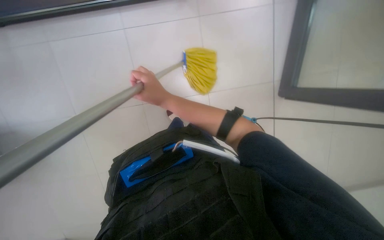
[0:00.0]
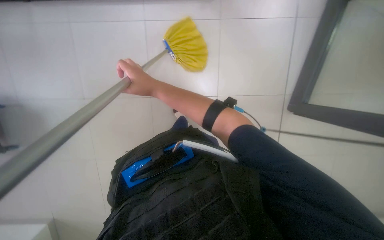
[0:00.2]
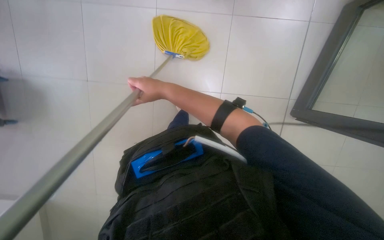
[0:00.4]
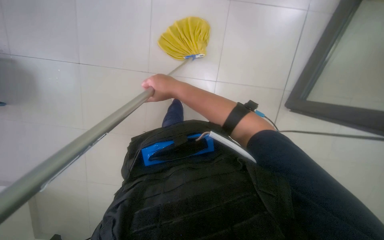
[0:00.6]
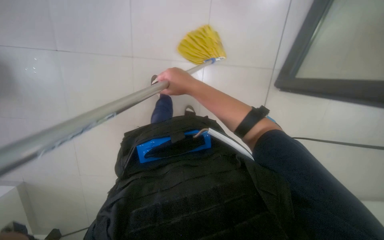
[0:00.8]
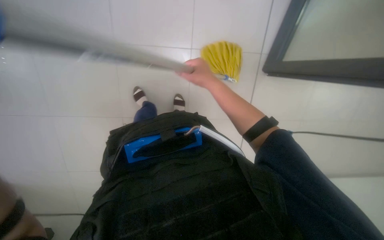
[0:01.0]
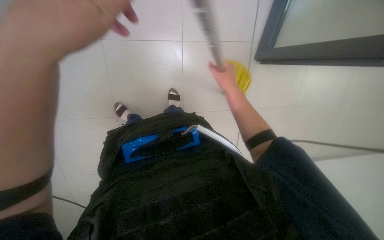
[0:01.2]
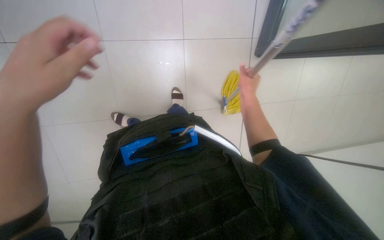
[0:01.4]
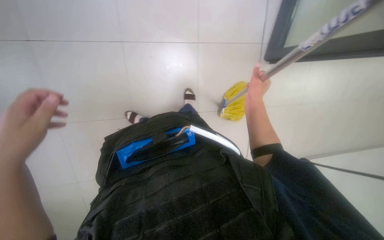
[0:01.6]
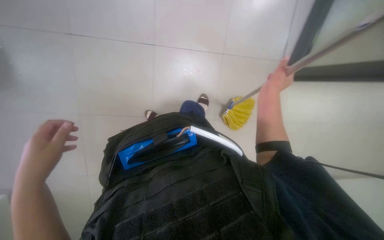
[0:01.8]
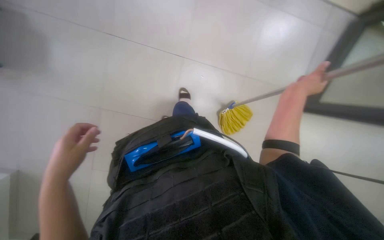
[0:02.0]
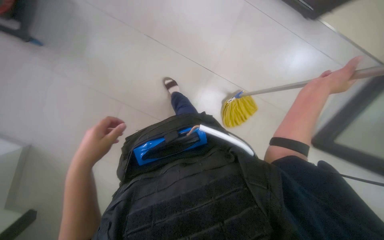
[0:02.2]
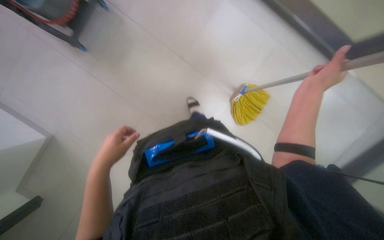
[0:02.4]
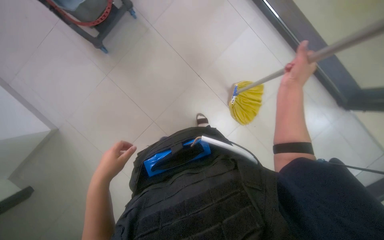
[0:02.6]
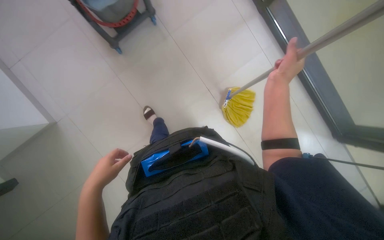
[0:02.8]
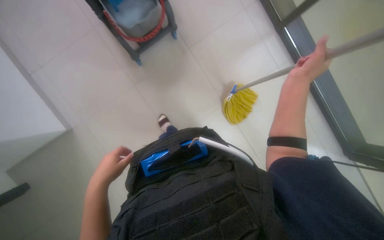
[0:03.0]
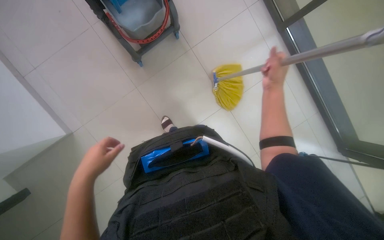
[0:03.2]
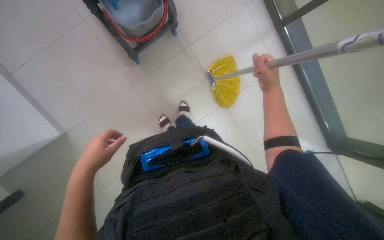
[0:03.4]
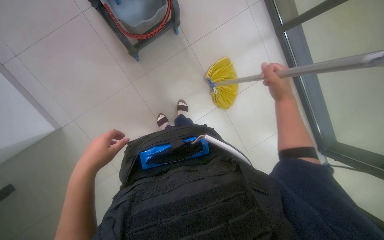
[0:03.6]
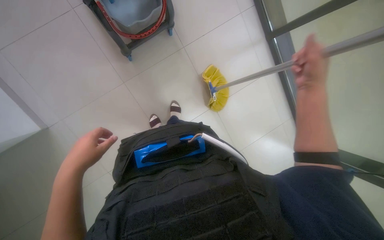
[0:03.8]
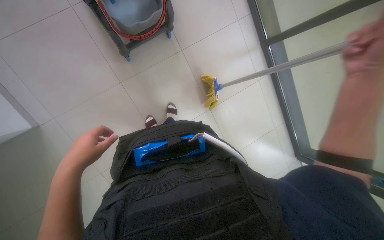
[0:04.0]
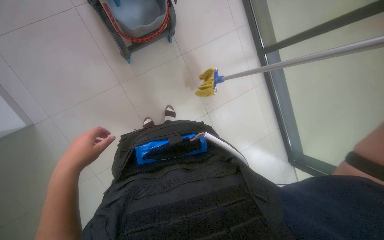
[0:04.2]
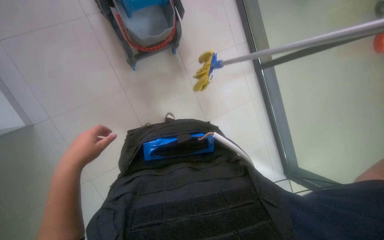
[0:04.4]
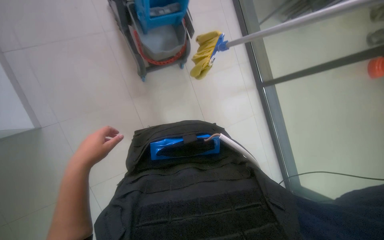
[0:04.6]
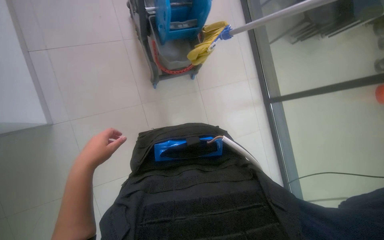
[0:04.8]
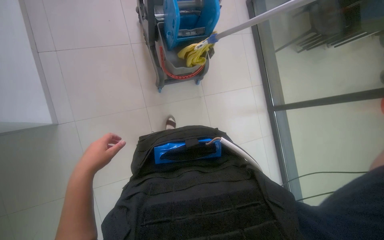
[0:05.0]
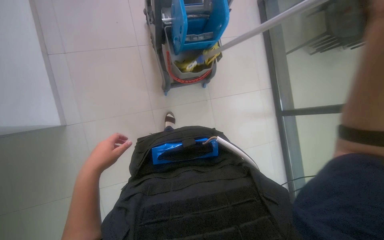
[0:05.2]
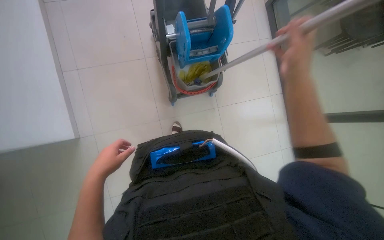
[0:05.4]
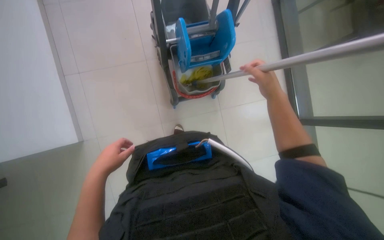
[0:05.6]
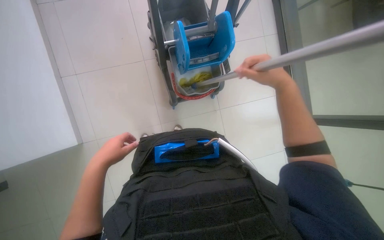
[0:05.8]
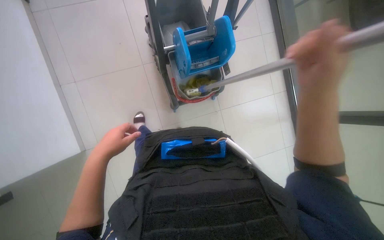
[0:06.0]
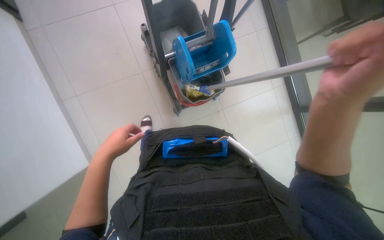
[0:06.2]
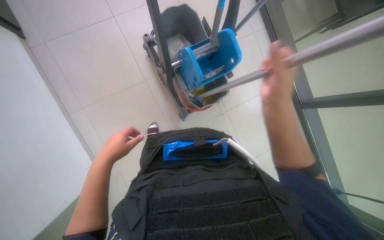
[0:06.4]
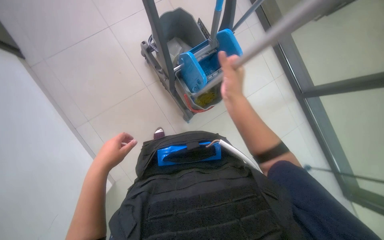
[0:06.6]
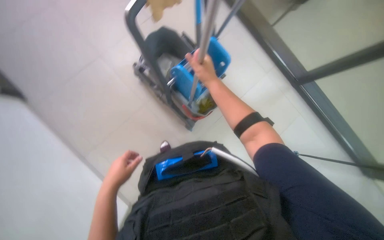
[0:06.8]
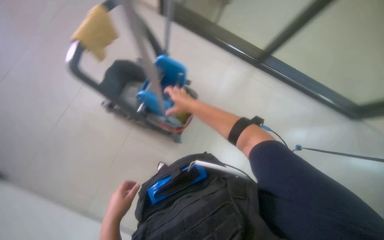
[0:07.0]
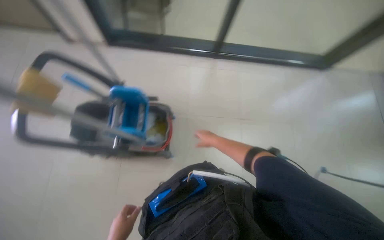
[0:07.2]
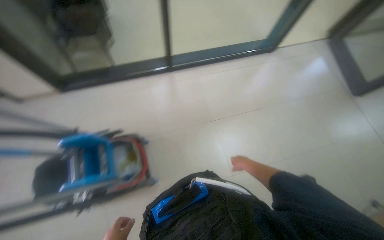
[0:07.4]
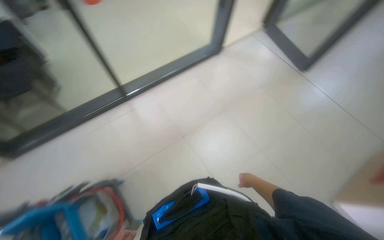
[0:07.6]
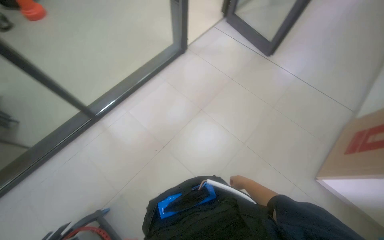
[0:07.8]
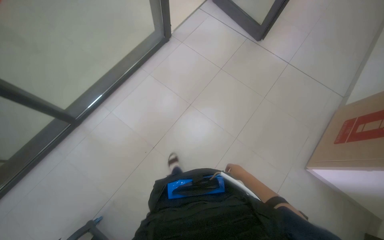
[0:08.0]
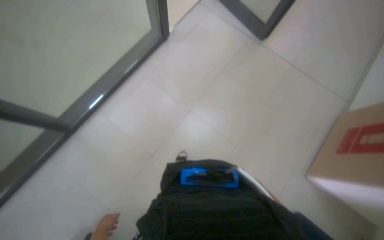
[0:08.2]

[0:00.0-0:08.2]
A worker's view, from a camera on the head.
Job: mopping floor.
The whole recording: Mopping the floor. The worker mops the floor with a yellow mop.
0:00.0 to 0:01.6: The wearer looks about 15 degrees further downward. The right hand shifts roughly 30 cm to the right and farther from the camera.
0:01.6 to 0:03.2: The right hand swings nearer and farther, approximately 10 cm each way, with 3 reversals.
0:03.2 to 0:05.0: The view tips upward by approximately 15 degrees.
0:05.0 to 0:06.6: The view tilts about 15 degrees upward.
0:06.6 to 0:08.2: The camera is carried approximately 70 cm. The head turns to the right by about 60 degrees.

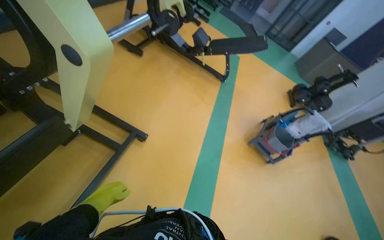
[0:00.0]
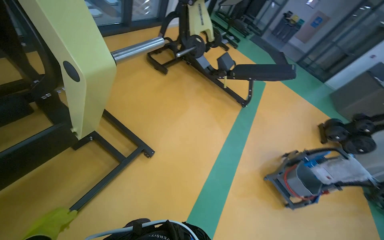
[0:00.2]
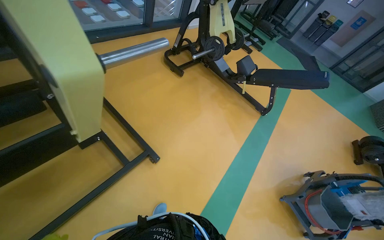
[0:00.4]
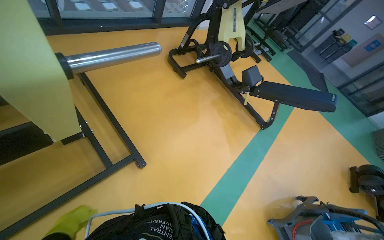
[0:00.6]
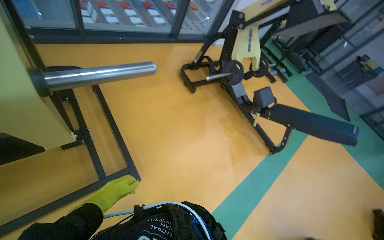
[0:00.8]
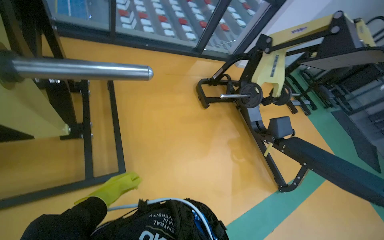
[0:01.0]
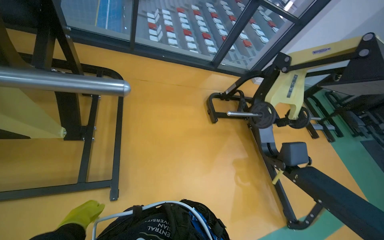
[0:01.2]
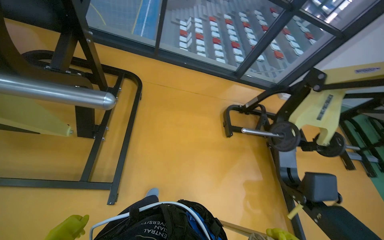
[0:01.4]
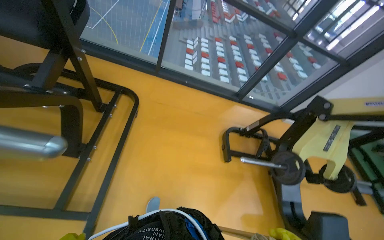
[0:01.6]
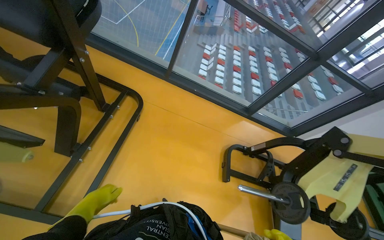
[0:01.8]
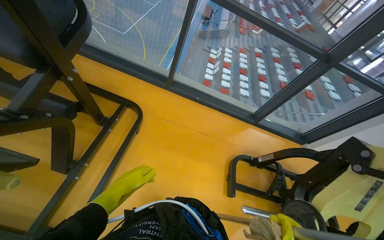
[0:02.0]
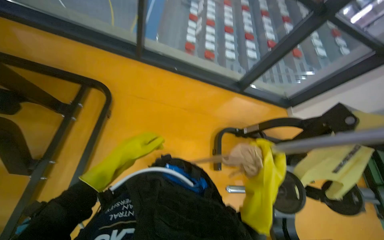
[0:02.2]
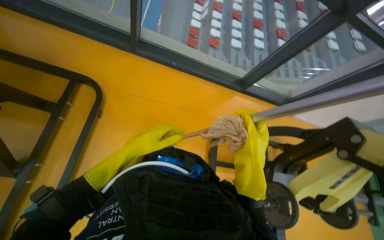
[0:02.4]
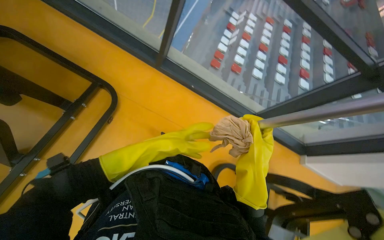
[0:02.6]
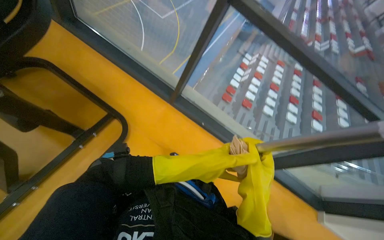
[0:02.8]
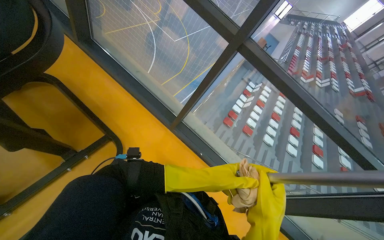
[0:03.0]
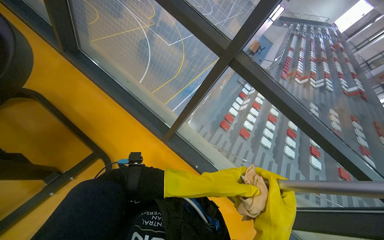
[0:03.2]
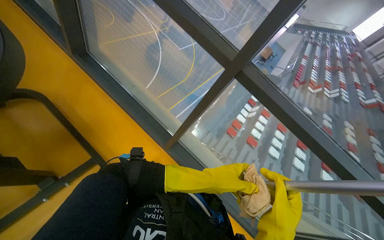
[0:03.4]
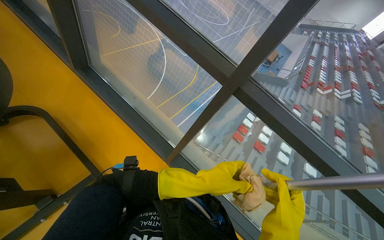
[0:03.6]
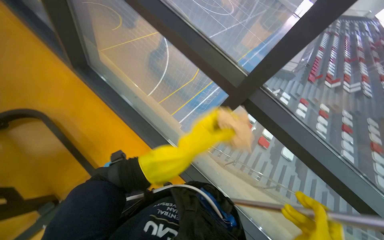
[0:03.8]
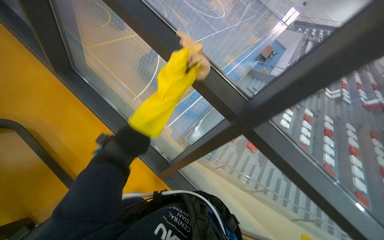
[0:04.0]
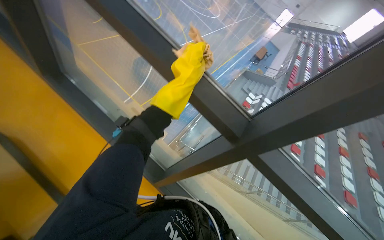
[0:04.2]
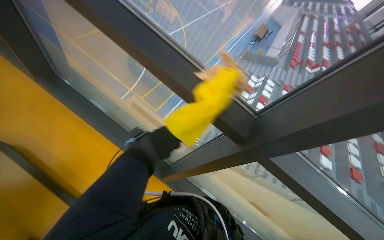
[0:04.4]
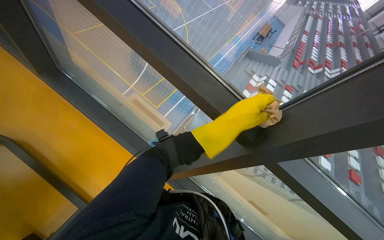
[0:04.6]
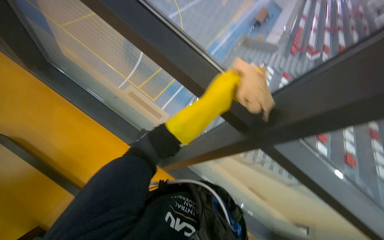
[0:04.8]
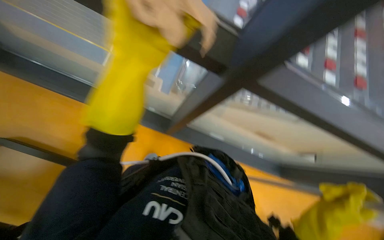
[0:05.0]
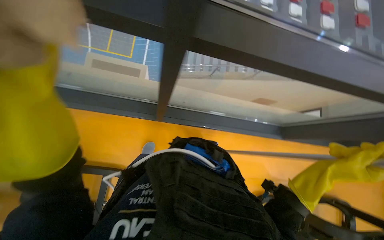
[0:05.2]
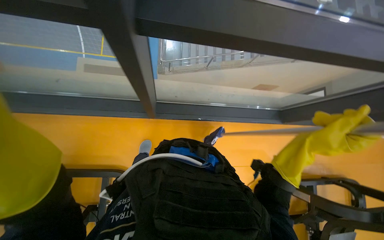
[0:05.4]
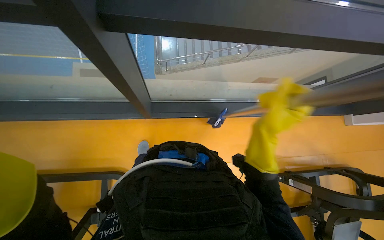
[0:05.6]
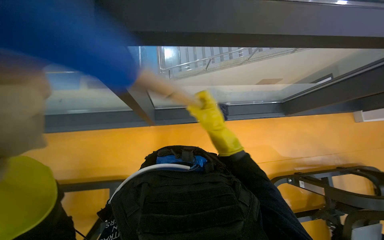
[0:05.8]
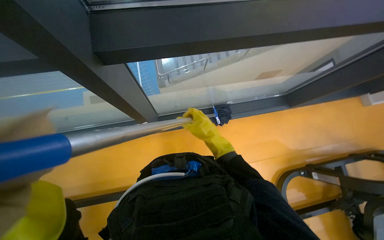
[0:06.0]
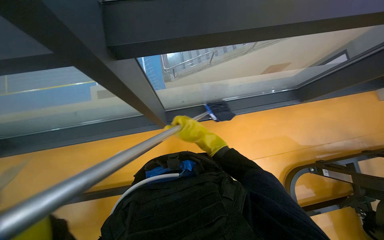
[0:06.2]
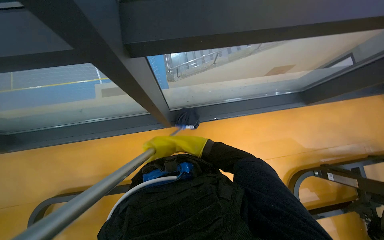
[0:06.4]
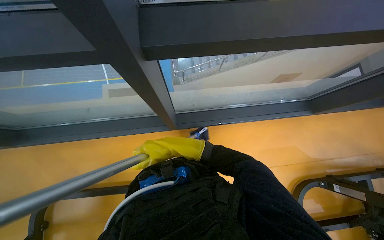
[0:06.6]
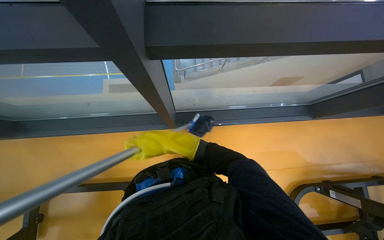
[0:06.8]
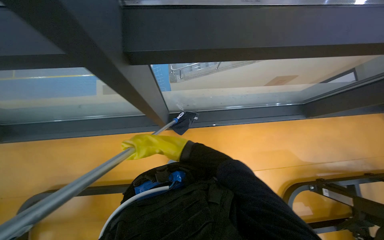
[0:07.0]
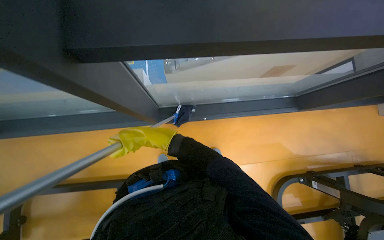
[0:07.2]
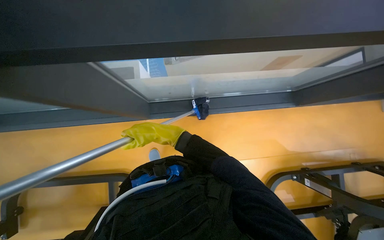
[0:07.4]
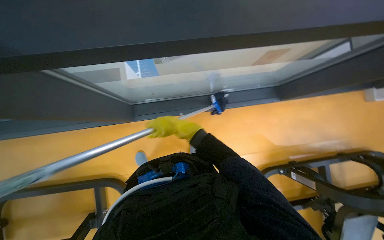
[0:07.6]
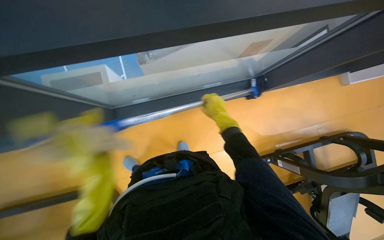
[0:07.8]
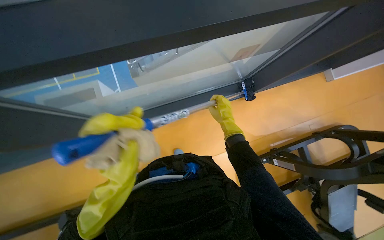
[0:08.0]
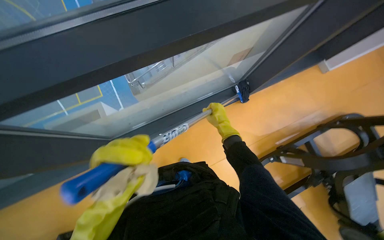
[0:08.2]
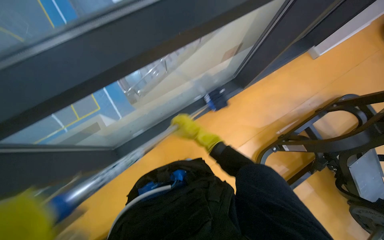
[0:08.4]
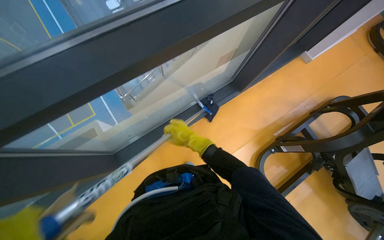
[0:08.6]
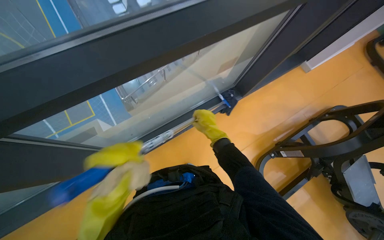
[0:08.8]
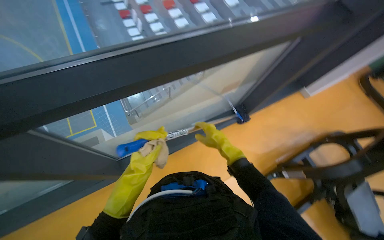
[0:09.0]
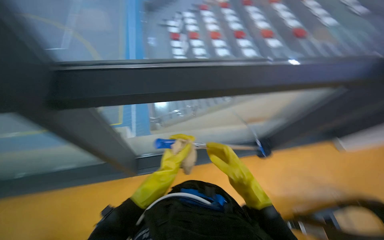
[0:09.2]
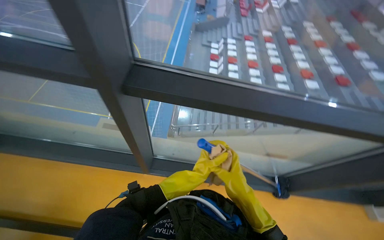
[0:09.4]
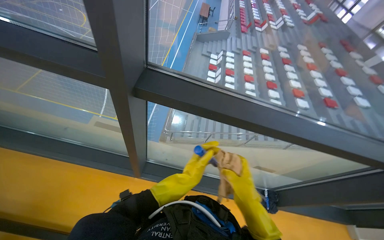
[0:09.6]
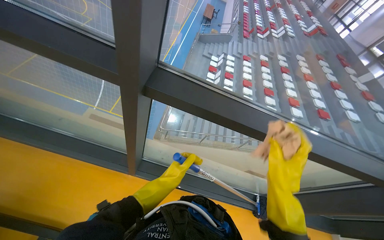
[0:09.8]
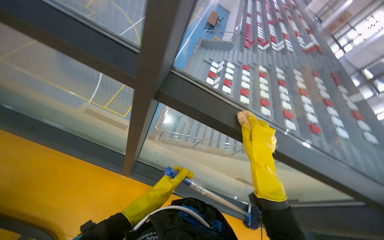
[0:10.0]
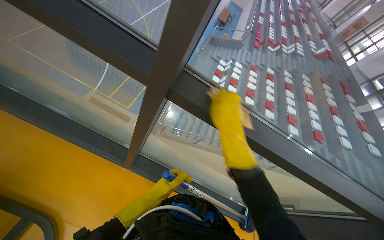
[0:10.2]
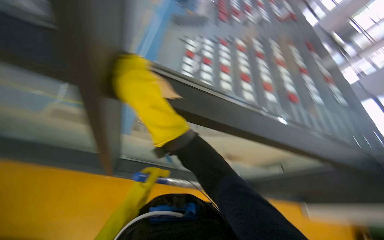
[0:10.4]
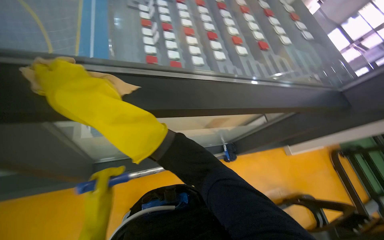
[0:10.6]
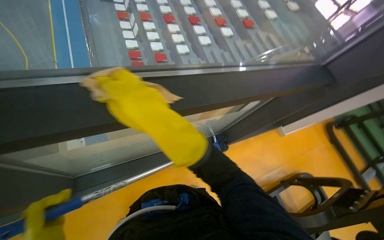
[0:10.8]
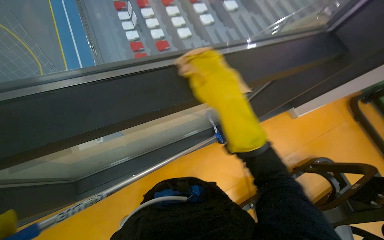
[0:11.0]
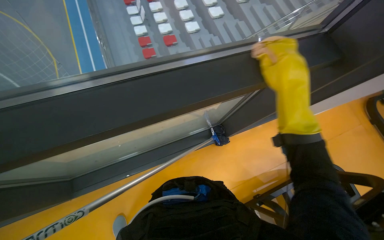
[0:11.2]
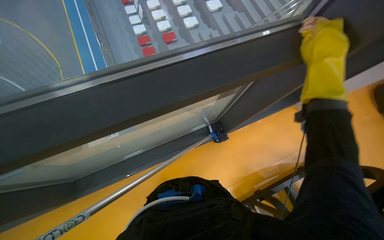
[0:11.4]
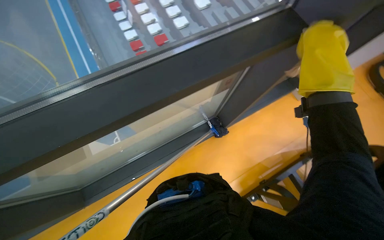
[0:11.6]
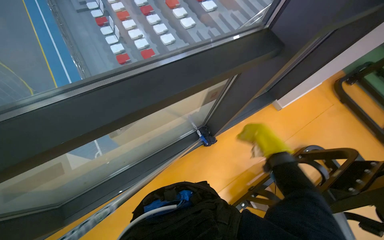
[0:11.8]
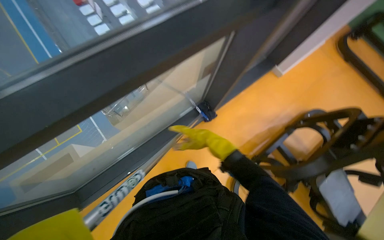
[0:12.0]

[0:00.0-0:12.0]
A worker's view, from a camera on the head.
Job: preparing cleaning supplies.
The whole recording: Preparing mop for floor cleaning. The worker prepares the mop for floor cleaning by dipping and wringing it in the bucket.
0:00.0 to 0:01.6: The camera travels some 1 m. The wearer looks about 65 degrees further to the left. The view tilts approximately 30 degrees upward.
0:01.6 to 0:03.0: The camera travels roughly 80 cm. The scene rotates clockwise by some 30 degrees.
0:03.0 to 0:04.4: The head travels about 60 cm.
0:04.4 to 0:06.0: The wearer looks approximately 20 degrees further downward. The scene turns approximately 40 degrees counterclockwise in the picture.
0:06.0 to 0:07.6: The right hand shifts some 10 cm to the left.
0:07.6 to 0:09.0: The view tips upward by approximately 15 degrees. The right hand is displaced to the right by about 15 cm.
0:09.0 to 0:10.4: The scene turns some 40 degrees clockwise in the picture.
0:10.4 to 0:12.0: The camera is carried approximately 60 cm. The view tilts some 25 degrees downward. Everything in view rotates approximately 45 degrees counterclockwise.
